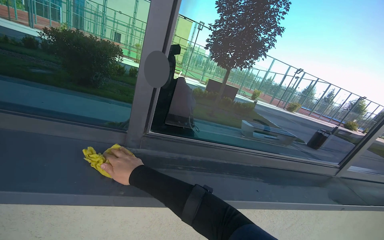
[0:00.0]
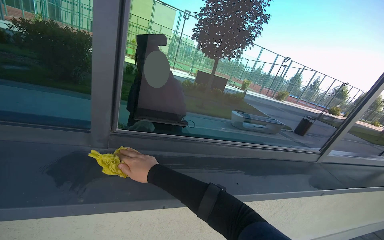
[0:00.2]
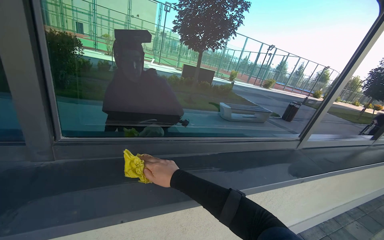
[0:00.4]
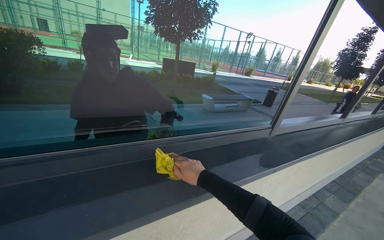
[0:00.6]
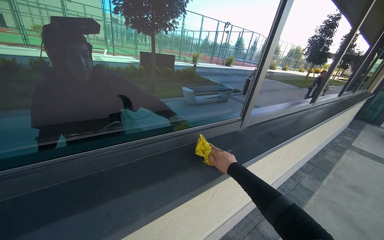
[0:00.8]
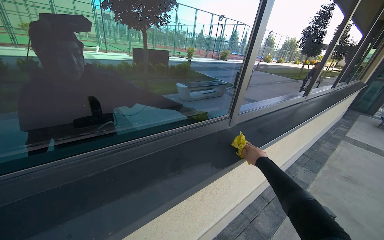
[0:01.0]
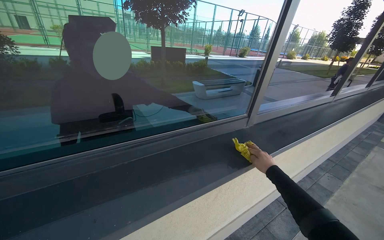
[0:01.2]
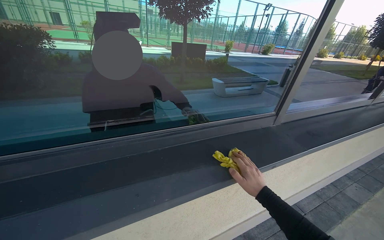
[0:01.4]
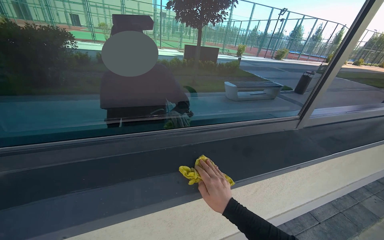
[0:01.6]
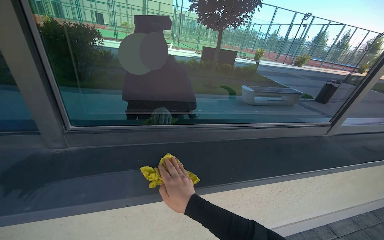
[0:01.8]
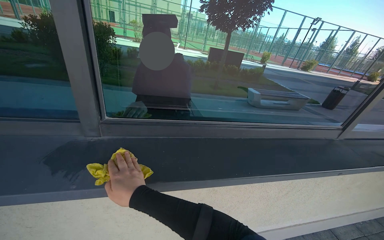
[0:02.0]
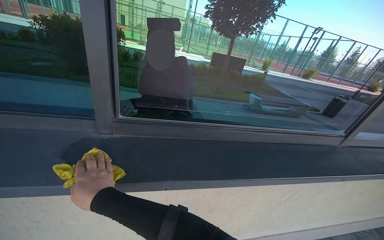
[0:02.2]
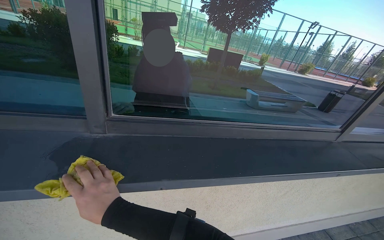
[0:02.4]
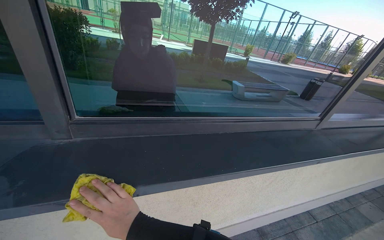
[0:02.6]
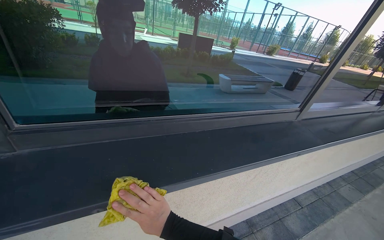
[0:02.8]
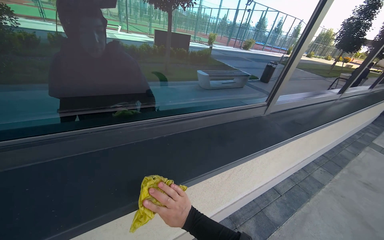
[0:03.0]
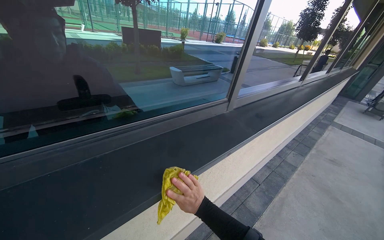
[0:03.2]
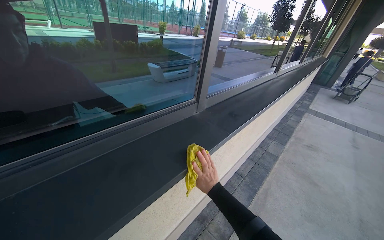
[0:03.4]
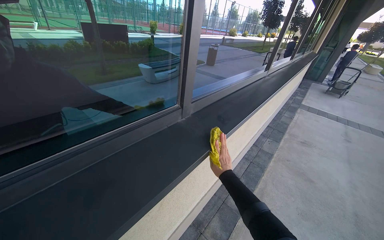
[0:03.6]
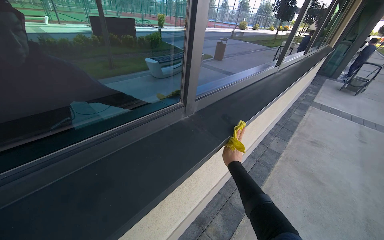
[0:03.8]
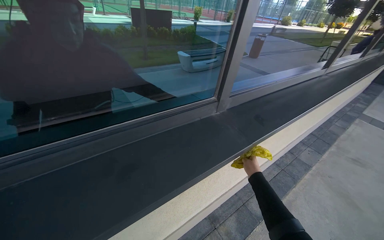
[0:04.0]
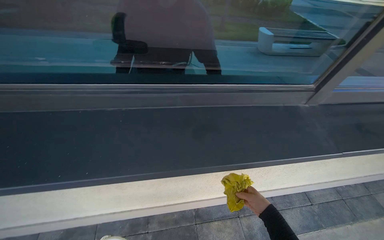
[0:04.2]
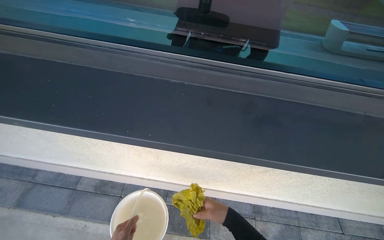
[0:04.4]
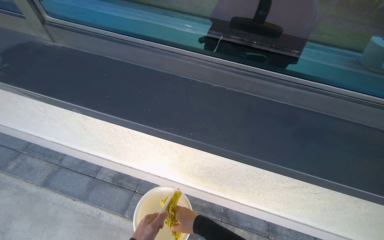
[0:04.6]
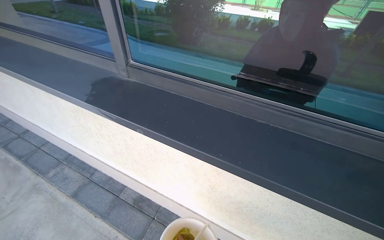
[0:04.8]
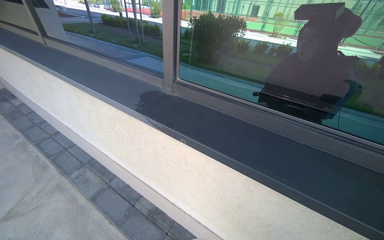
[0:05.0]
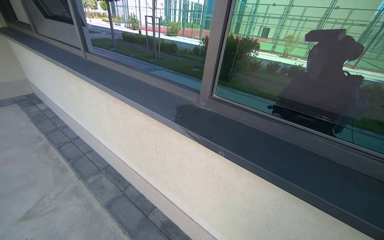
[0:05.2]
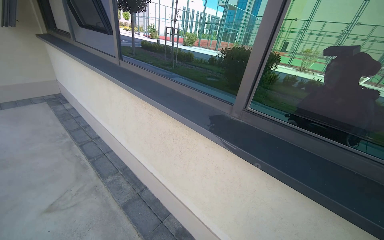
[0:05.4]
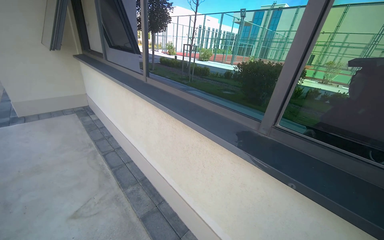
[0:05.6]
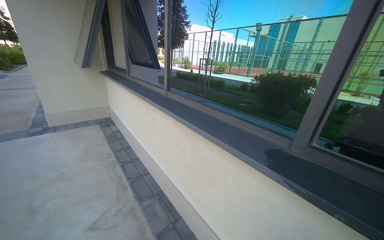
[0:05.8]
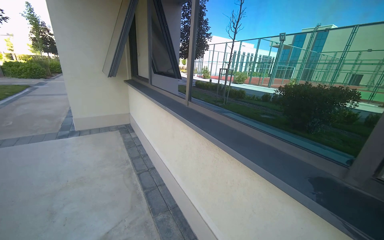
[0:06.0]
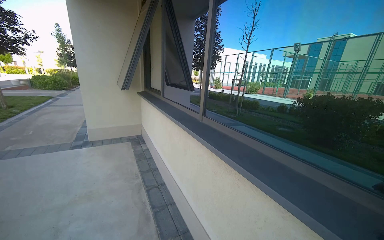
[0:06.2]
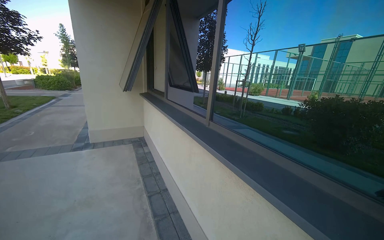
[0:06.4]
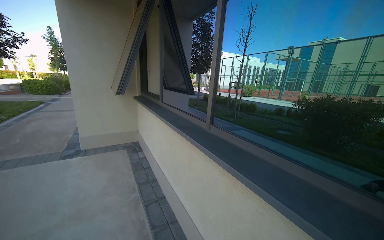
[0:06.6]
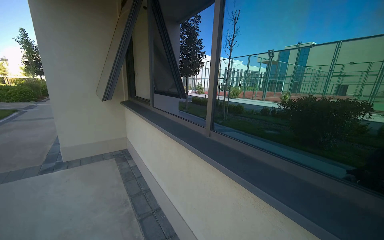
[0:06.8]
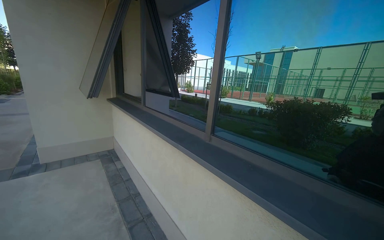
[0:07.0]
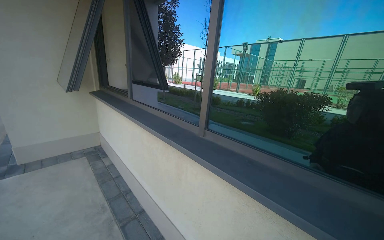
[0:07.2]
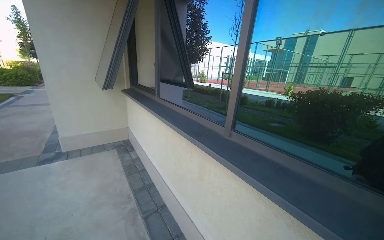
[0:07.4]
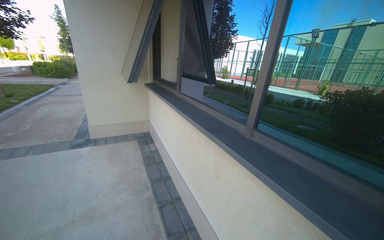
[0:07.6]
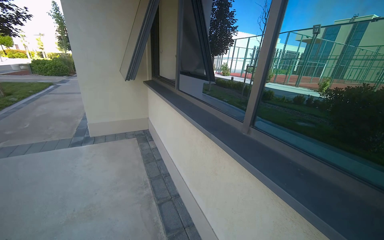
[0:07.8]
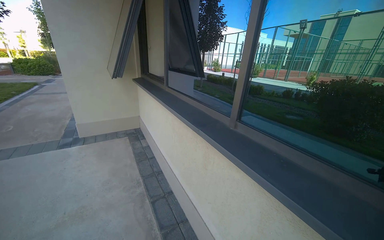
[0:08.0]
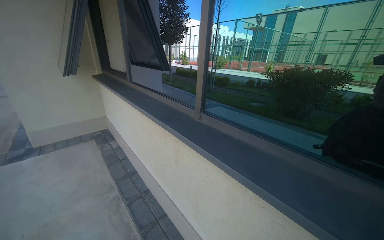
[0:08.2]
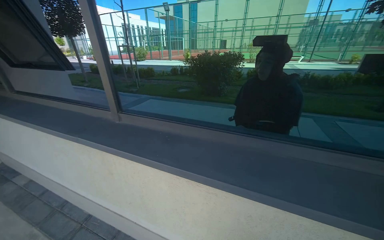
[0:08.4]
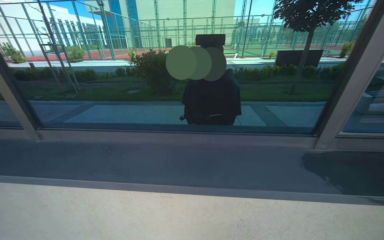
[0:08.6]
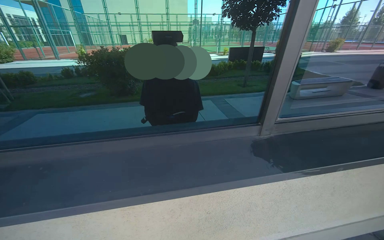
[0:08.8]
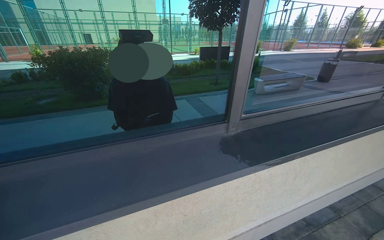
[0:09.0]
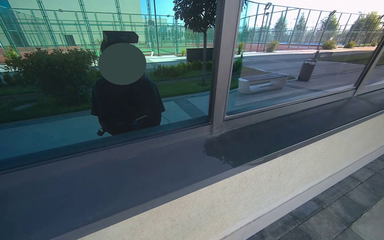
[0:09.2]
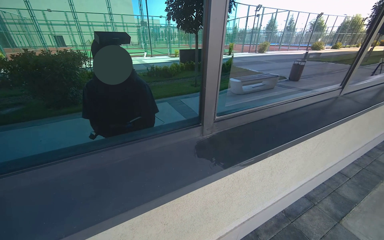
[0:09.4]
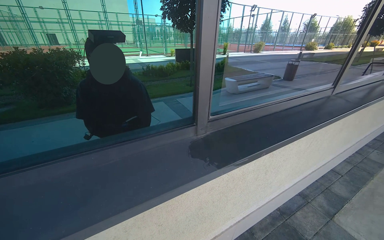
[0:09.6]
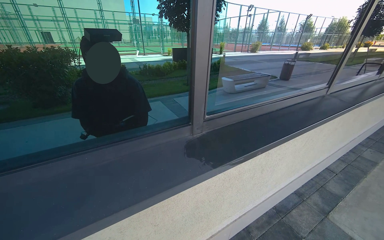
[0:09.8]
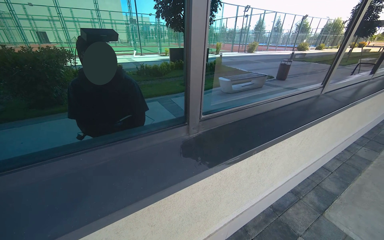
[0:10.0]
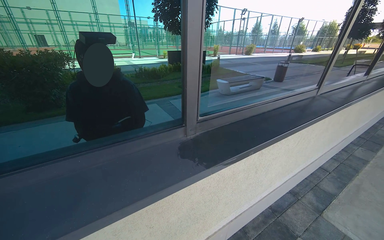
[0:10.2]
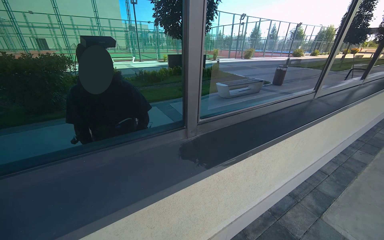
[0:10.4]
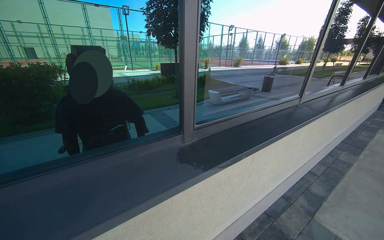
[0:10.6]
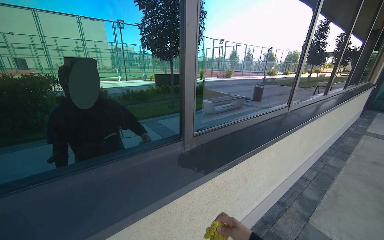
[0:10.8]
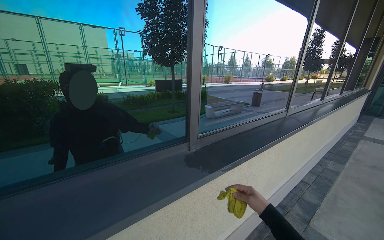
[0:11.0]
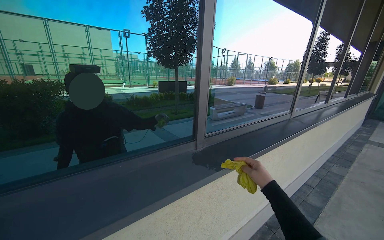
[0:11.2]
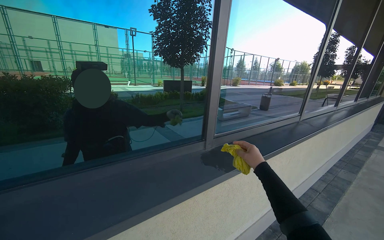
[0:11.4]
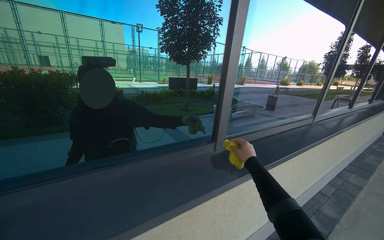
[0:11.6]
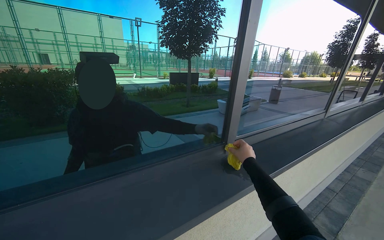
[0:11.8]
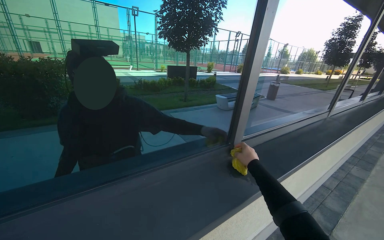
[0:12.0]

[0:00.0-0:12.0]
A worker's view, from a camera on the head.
Job: wiping surfaces.
The whole recording: Wiping window frame. The worker wipes the inside of the opened window frames with a yellow cloth.
0:00.0 to 0:01.6: The view tips downward by approximately 10 degrees.
0:03.0 to 0:04.4: The wearer looks about 35 degrees further to the left. The camera pitches downward, by roughly 20 degrees.
0:04.4 to 0:06.0: The camera travels some 70 cm. The head turns to the left by about 50 degrees. The camera pitches upward, by approximately 40 degrees.
0:06.0 to 0:07.6: The head travels about 70 cm.
0:07.6 to 0:09.0: The head rotates approximately 85 degrees to the right.

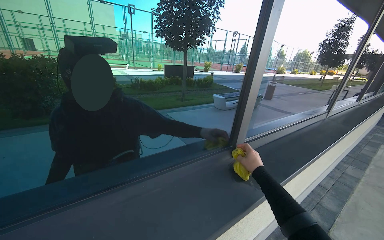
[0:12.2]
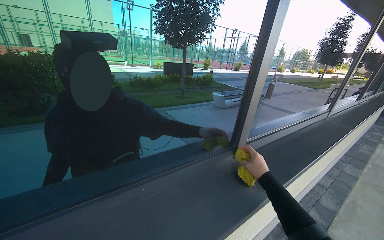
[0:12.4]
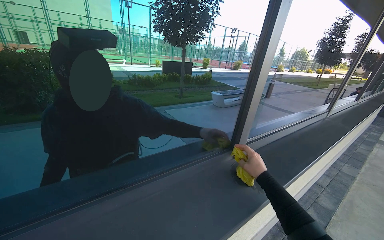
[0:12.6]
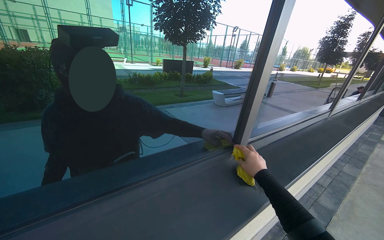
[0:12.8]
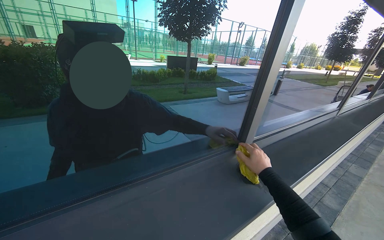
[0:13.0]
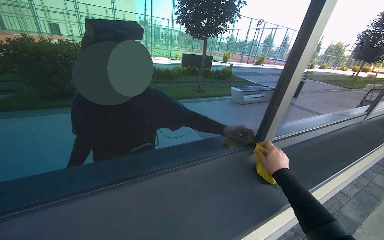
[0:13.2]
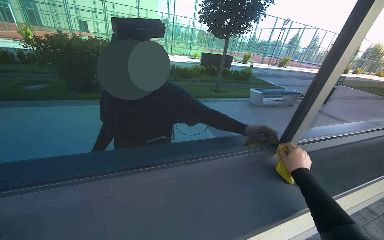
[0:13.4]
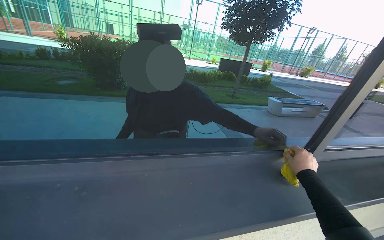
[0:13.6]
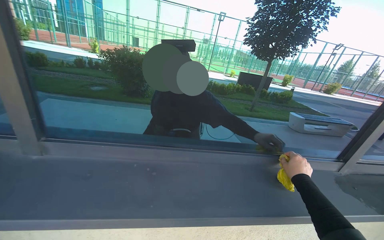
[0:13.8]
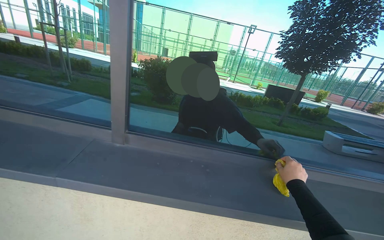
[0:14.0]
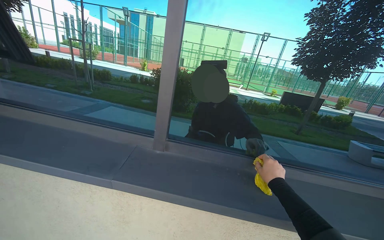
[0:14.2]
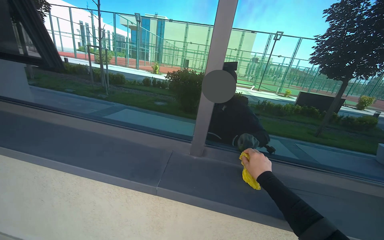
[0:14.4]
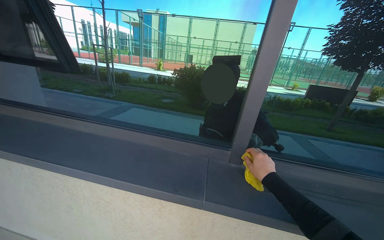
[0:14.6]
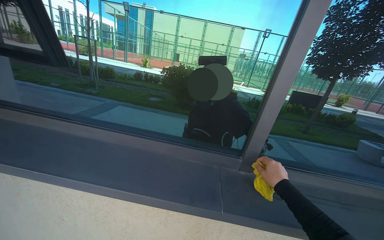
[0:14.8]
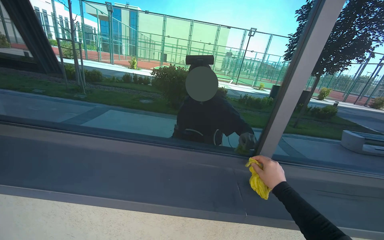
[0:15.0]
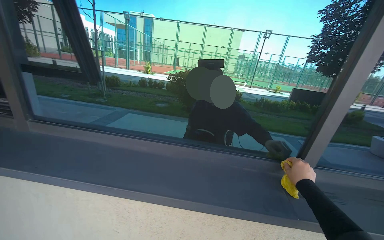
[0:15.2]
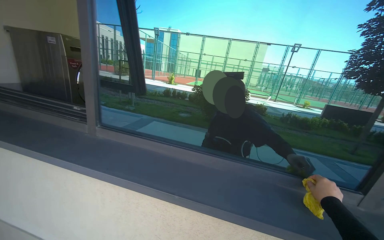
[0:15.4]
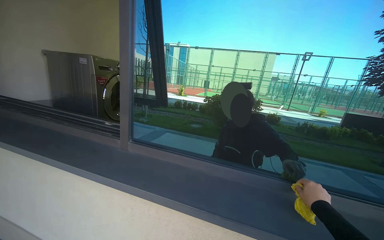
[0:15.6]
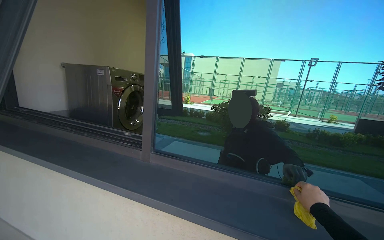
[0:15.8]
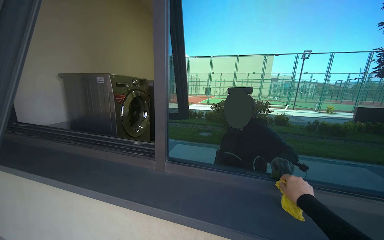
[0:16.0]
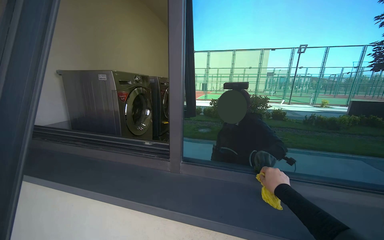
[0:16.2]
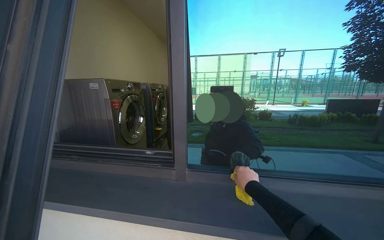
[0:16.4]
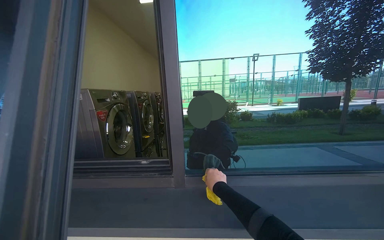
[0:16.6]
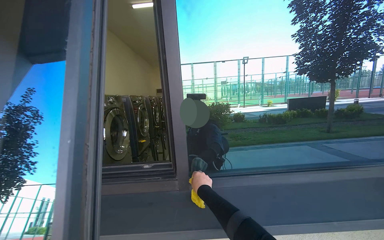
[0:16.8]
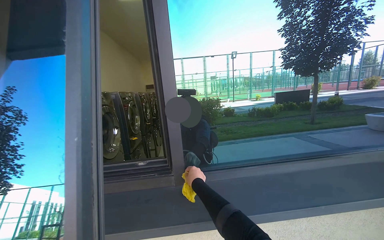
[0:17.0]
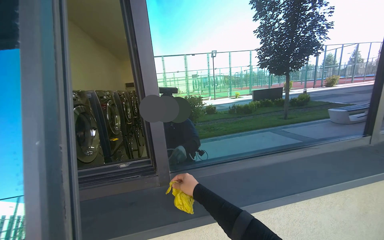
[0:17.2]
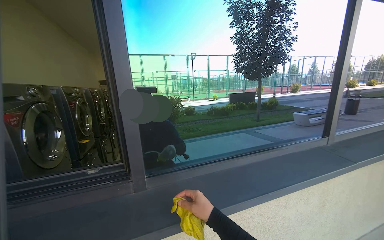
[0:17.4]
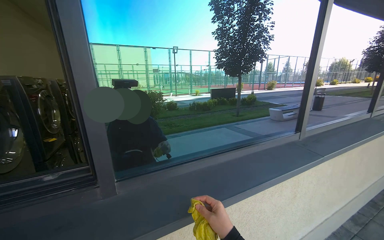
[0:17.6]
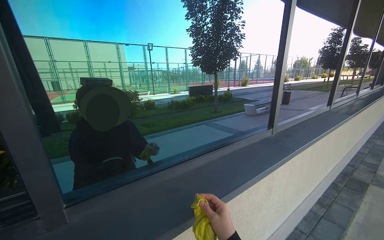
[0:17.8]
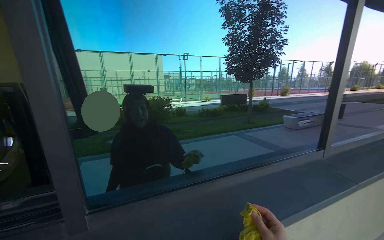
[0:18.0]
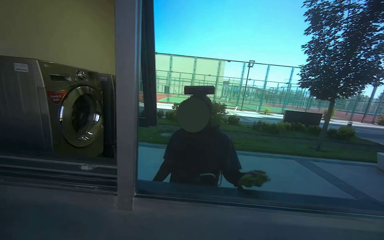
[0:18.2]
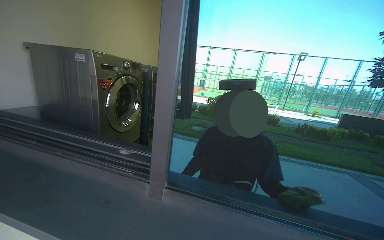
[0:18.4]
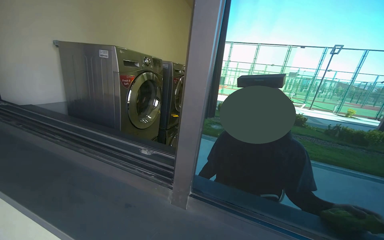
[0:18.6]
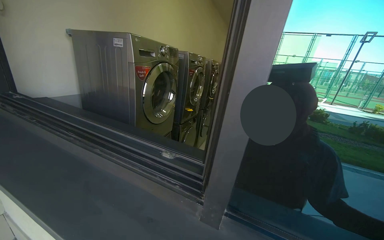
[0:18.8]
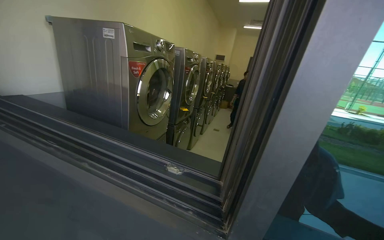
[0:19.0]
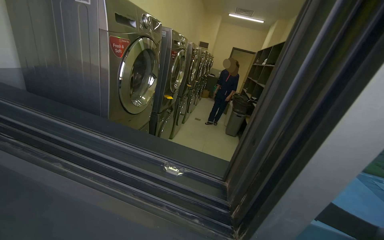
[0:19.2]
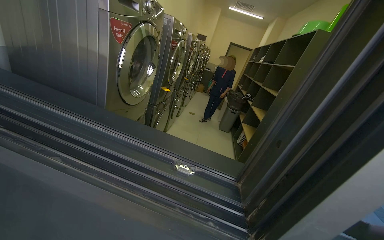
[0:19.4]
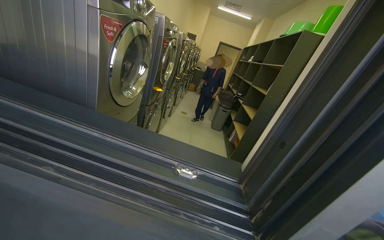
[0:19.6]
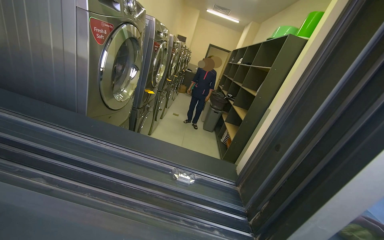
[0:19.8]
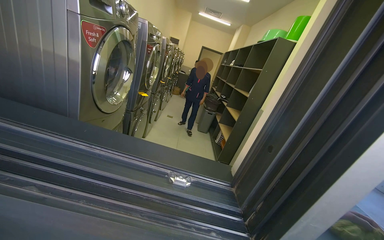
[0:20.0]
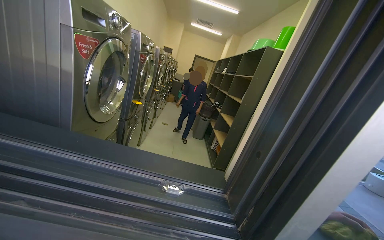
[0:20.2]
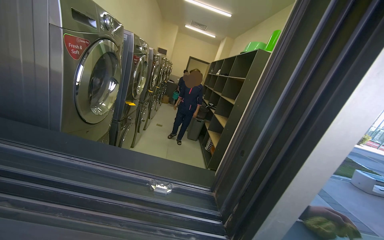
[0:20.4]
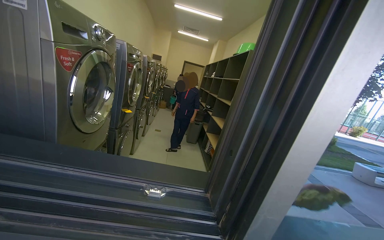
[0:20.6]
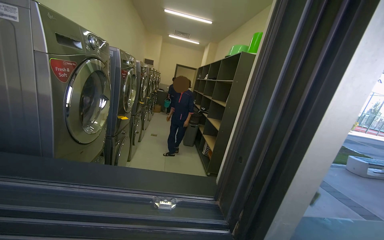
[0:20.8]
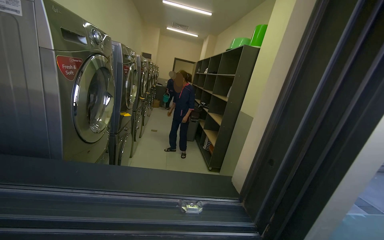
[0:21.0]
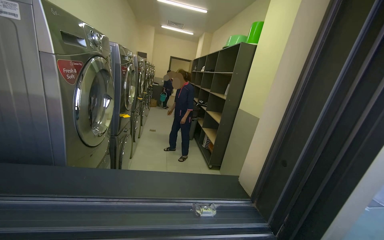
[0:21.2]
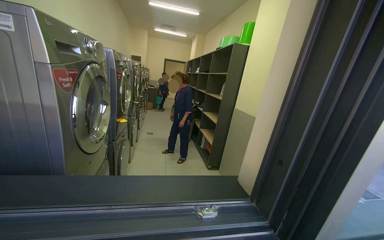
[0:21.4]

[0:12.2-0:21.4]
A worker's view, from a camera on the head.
Job: wiping surfaces.
The whole recording: Wiping window frame. The worker wipes the inside of the opened window frames with a yellow cloth.
0:12.2 to 0:13.8: The wearer's head swings some 25 degrees to the left.
0:13.8 to 0:15.2: The camera is carried to the left, roughly 80 cm.
0:16.8 to 0:18.4: The head turns to the left by approximately 20 degrees.
0:18.4 to 0:19.8: The wearer moves approximately 50 cm.
0:19.8 to 0:21.4: The head turns to the right by some 20 degrees.
